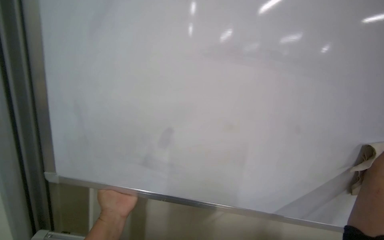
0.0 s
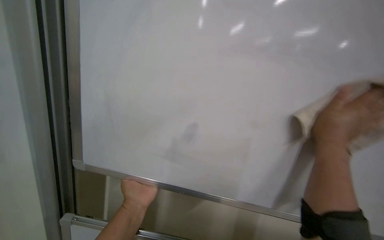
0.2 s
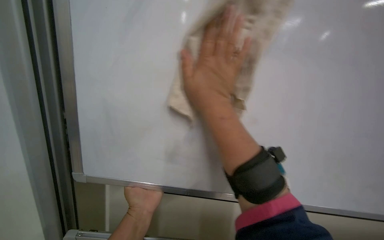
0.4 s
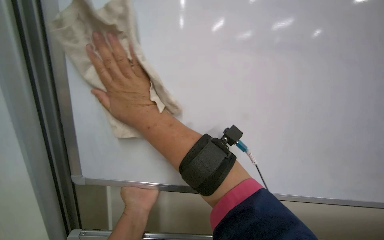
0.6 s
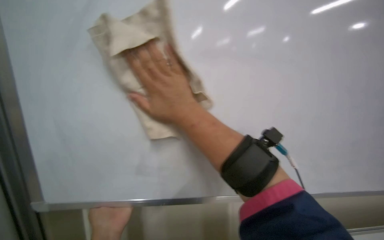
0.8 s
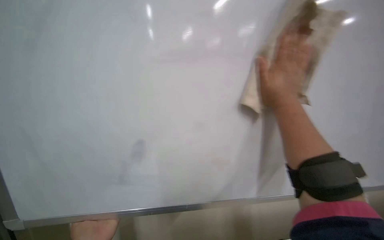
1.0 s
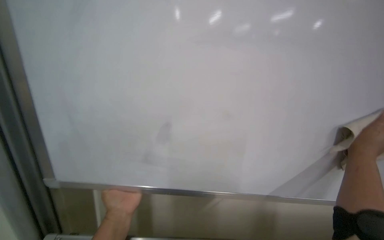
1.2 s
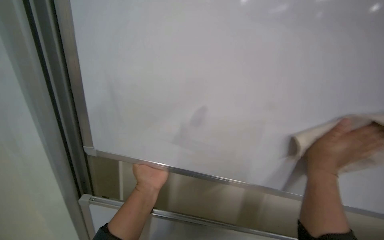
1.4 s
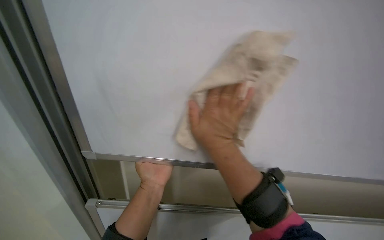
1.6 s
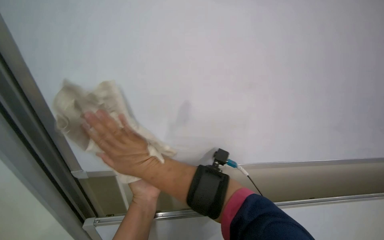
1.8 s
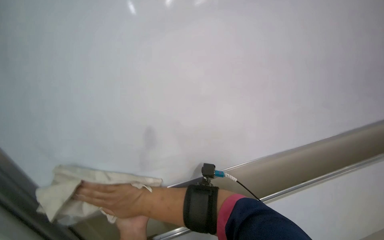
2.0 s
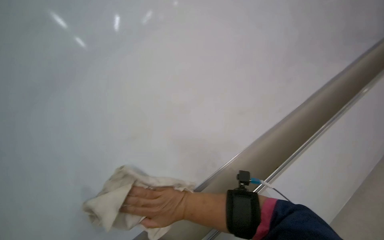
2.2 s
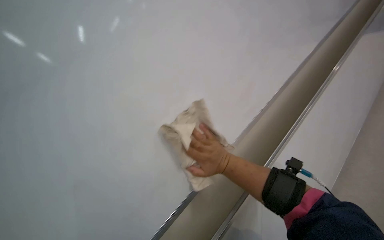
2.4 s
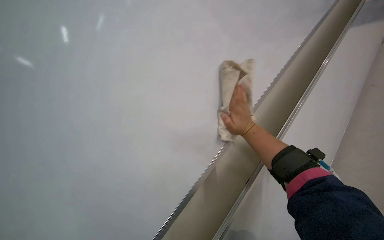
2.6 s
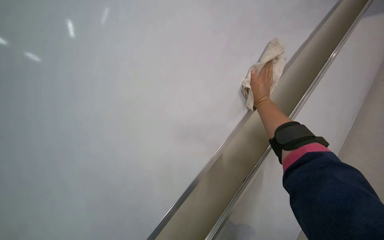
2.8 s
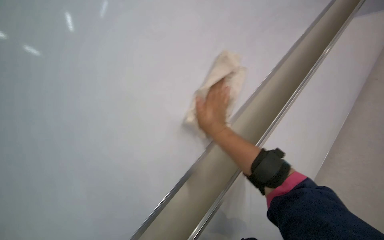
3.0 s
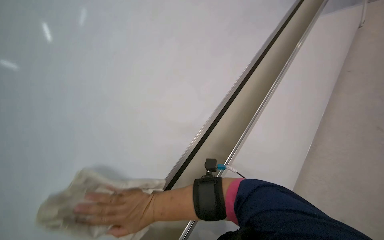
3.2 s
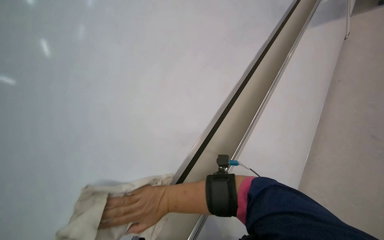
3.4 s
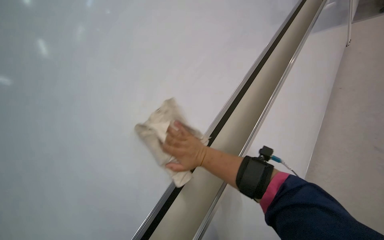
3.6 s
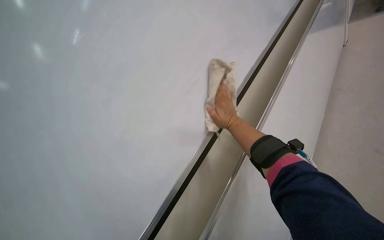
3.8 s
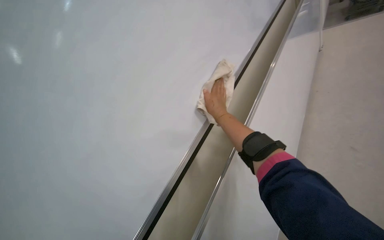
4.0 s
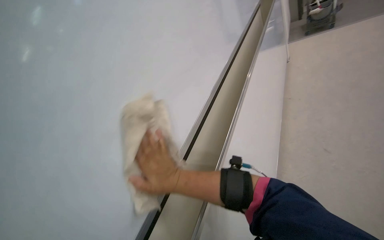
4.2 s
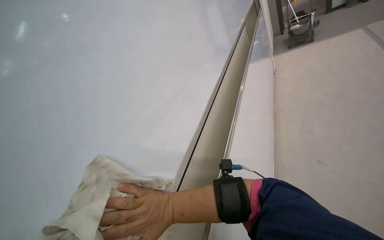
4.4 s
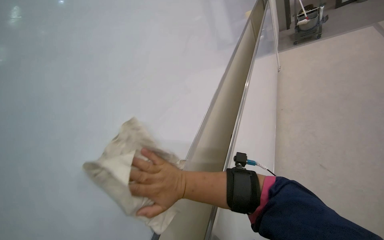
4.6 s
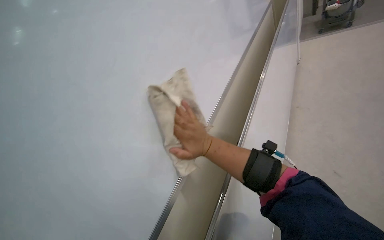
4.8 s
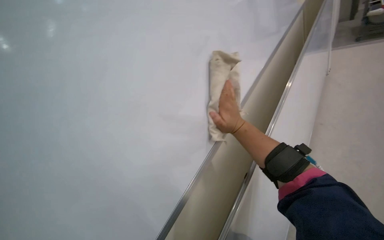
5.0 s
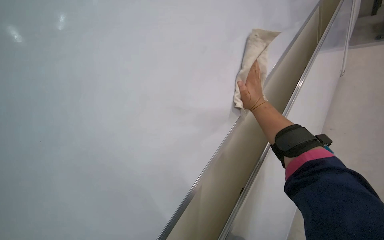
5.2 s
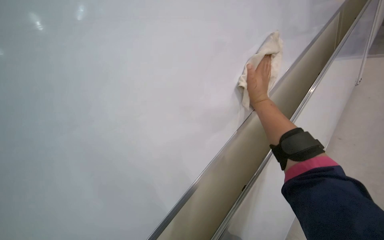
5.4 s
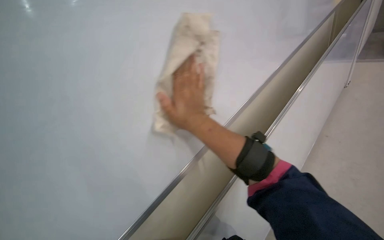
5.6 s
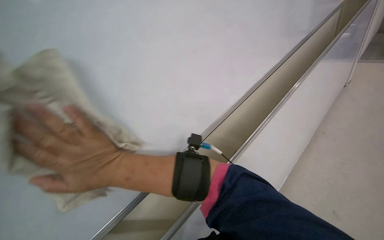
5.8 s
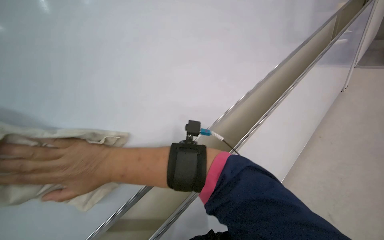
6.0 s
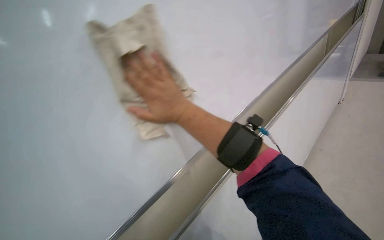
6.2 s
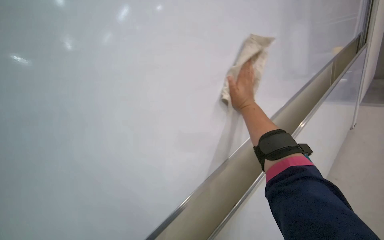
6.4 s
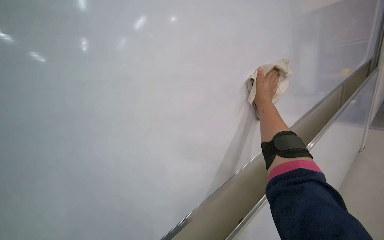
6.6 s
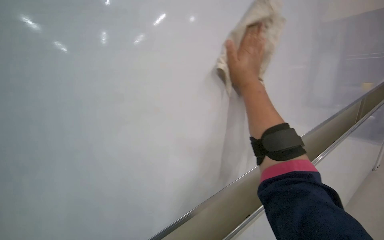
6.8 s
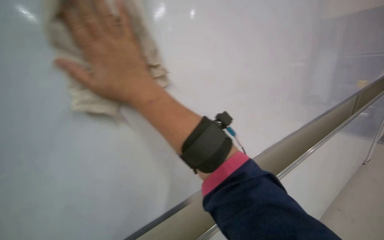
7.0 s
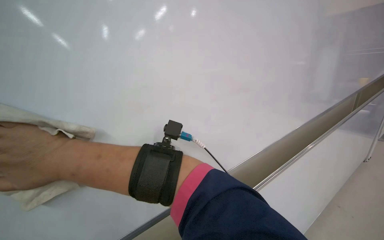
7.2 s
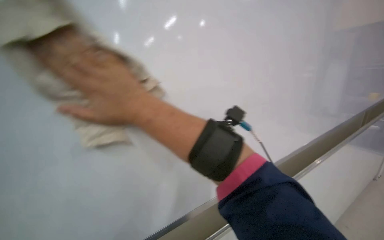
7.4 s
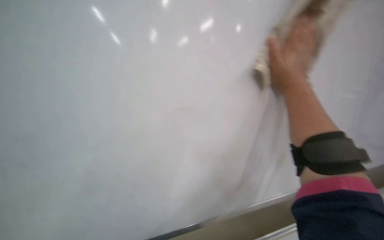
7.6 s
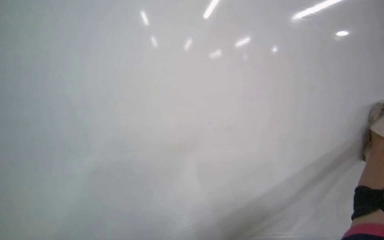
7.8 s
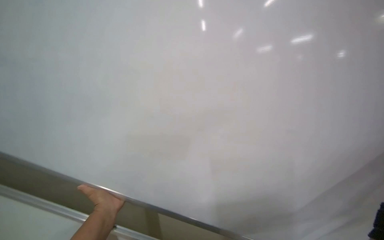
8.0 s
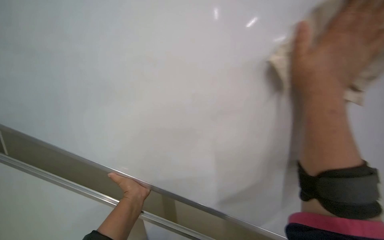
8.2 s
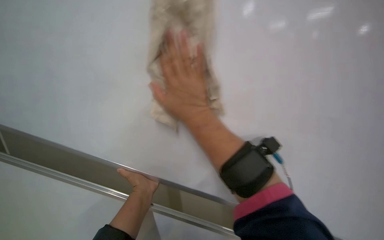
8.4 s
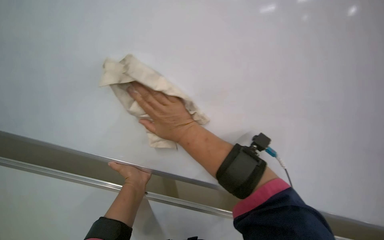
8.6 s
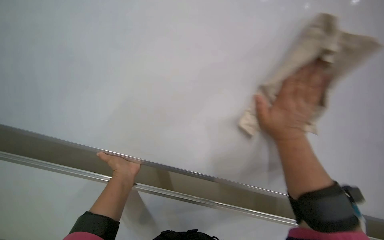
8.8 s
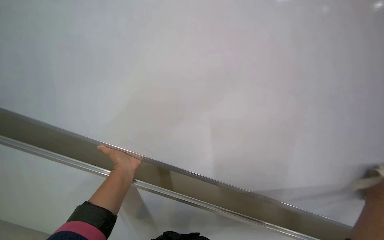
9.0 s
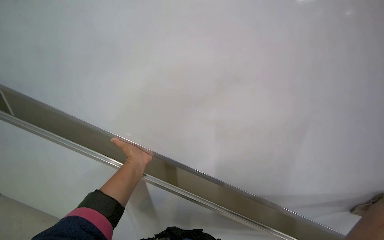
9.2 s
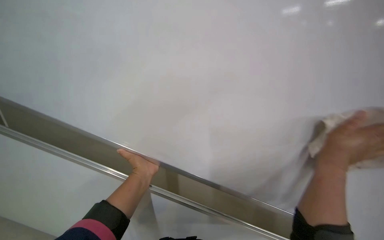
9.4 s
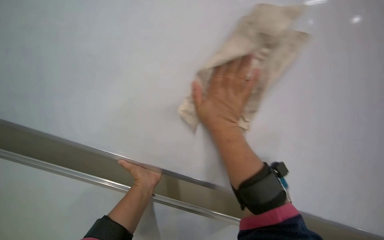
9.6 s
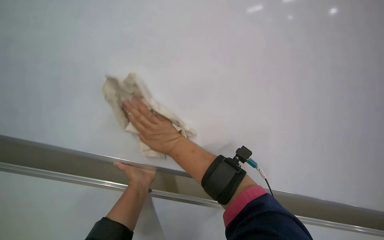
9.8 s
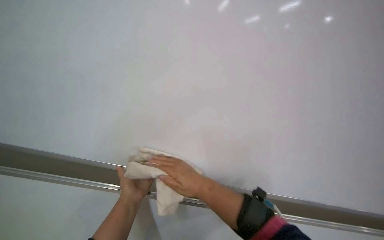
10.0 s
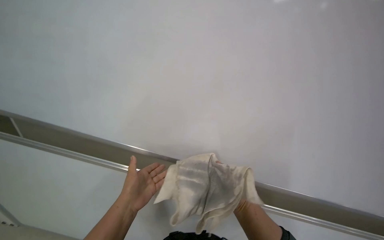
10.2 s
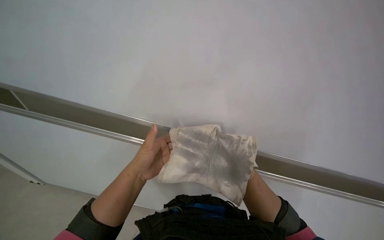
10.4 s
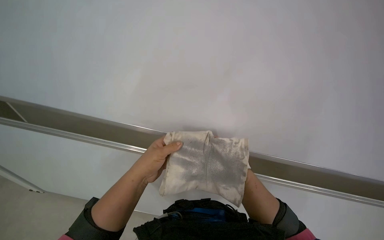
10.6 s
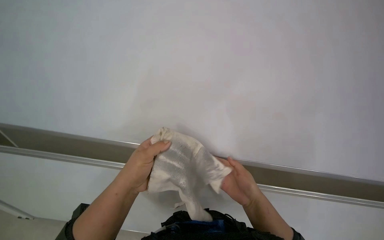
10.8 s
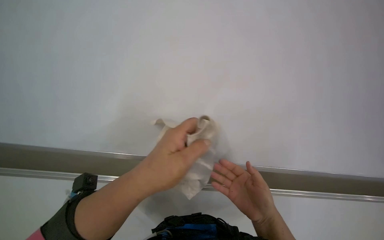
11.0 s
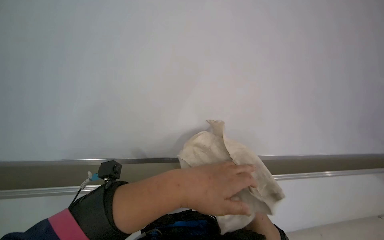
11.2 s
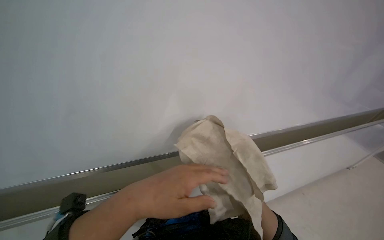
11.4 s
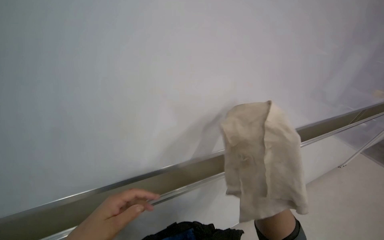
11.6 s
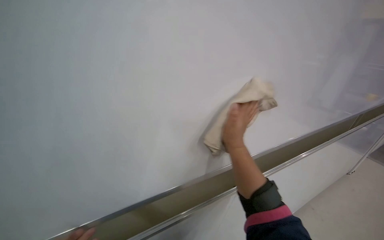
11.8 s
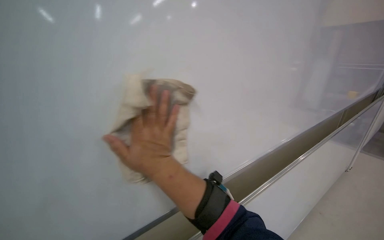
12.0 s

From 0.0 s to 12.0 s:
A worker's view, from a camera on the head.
Job: wiping surfaces.
The whole recording: Cleaning whiteboard. The worker prepares cleaning supplies and wipes the whiteboard with a cloth and cleaner.
From 1.6 s to 3.0 s: The view tips upward by about 20 degrees.
From 4.4 s to 6.0 s: The camera pitches downward, by about 15 degrees. The right hand goes some 10 cm up the picture, and goes to the right and returns, approximately 20 cm each way.
From 6.0 s to 7.6 s: The view tips downward by some 15 degrees.
From 7.6 s to 9.0 s: The wearer looks about 25 degrees further to the left.
From 9.0 s to 10.4 s: The camera is aimed roughly 20 degrees further to the right. The left hand goes some 20 cm nearer to the camera.
From 10.4 s to 12.0 s: The wearer looks about 20 degrees further upward.

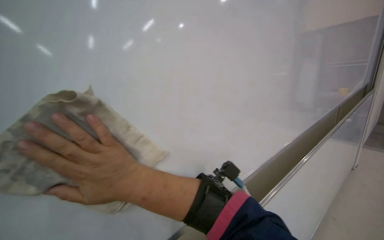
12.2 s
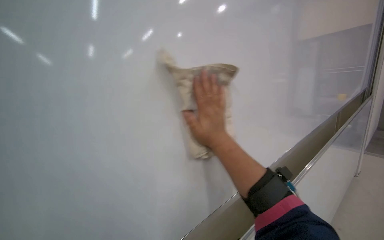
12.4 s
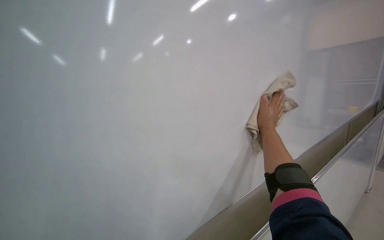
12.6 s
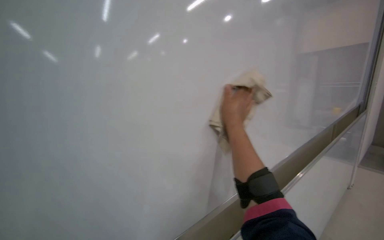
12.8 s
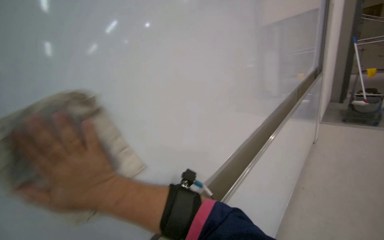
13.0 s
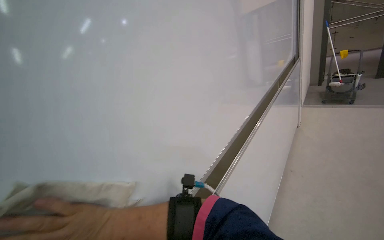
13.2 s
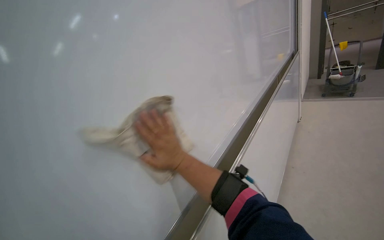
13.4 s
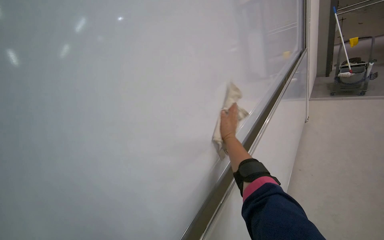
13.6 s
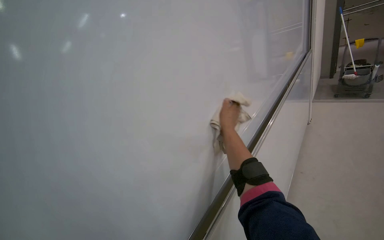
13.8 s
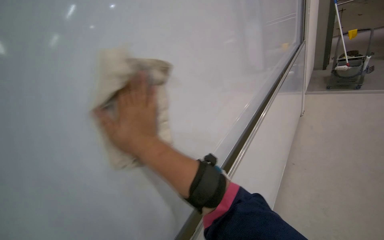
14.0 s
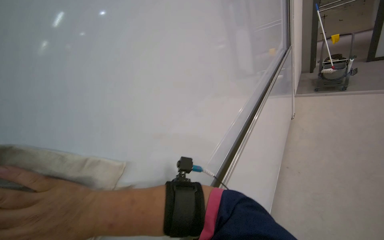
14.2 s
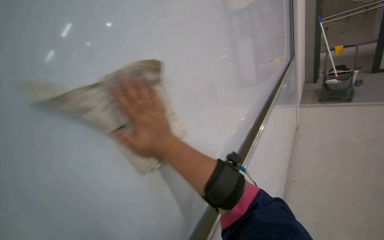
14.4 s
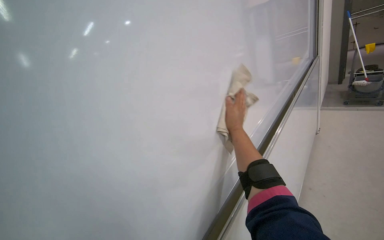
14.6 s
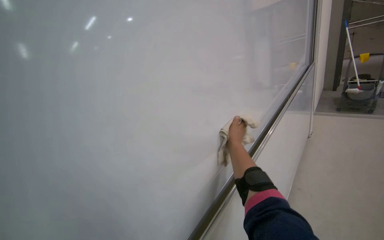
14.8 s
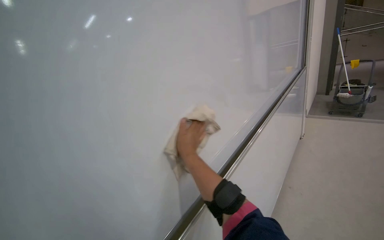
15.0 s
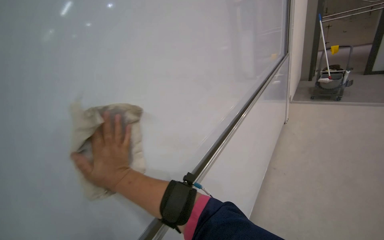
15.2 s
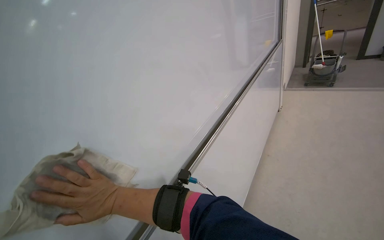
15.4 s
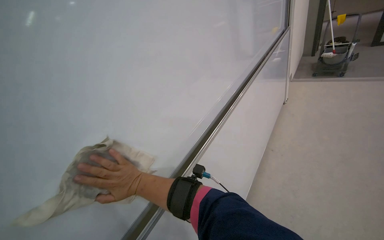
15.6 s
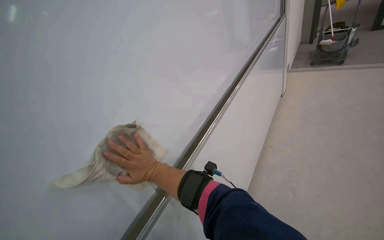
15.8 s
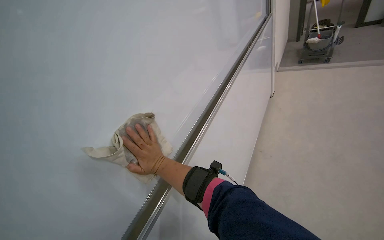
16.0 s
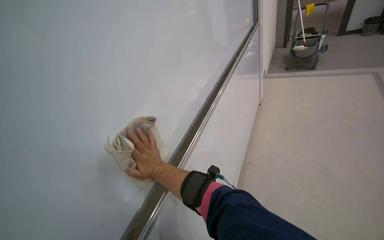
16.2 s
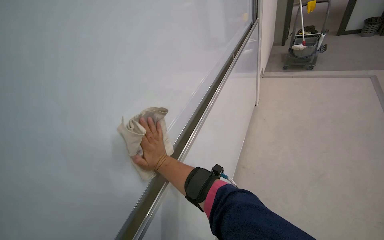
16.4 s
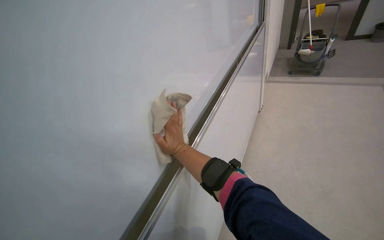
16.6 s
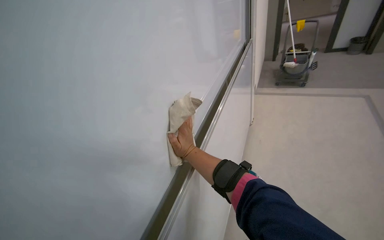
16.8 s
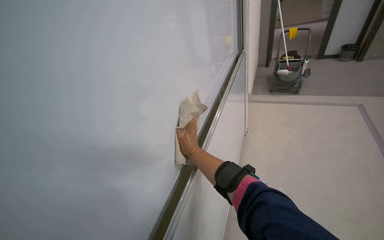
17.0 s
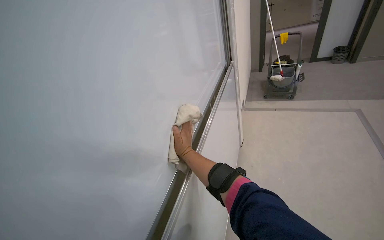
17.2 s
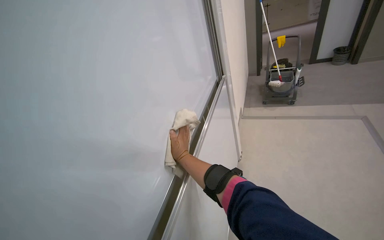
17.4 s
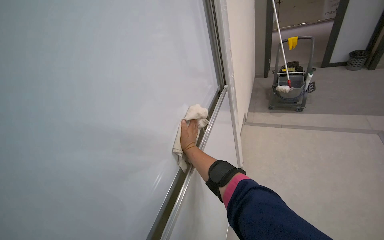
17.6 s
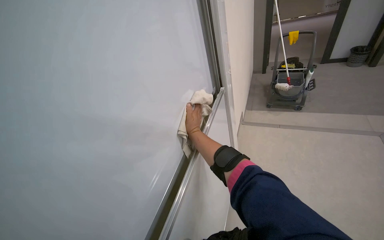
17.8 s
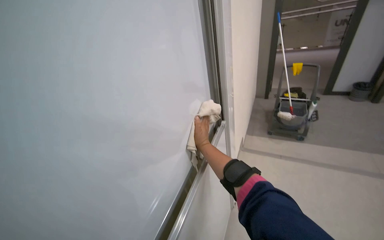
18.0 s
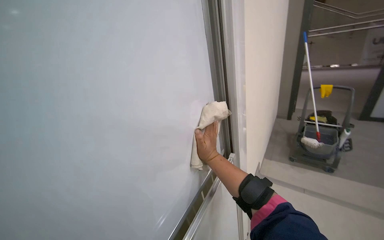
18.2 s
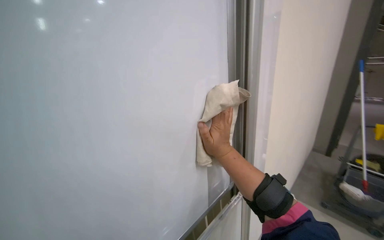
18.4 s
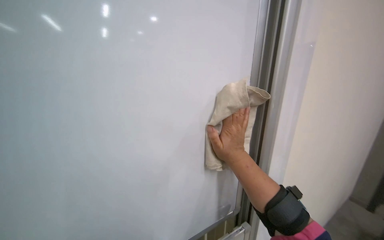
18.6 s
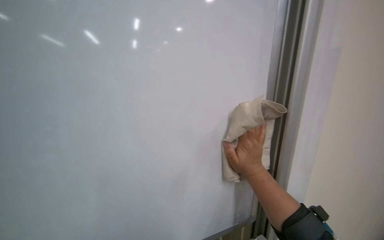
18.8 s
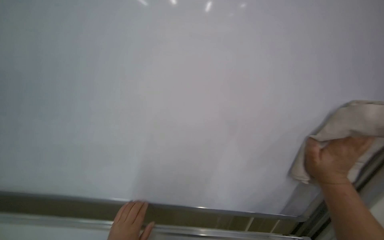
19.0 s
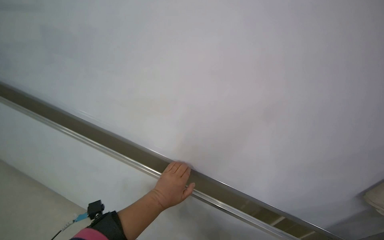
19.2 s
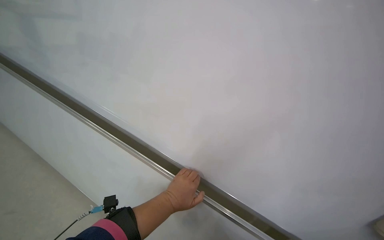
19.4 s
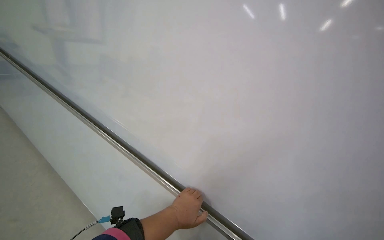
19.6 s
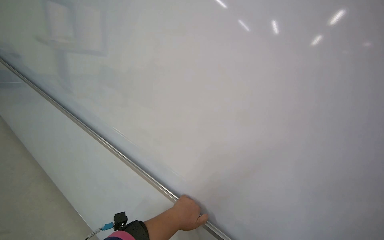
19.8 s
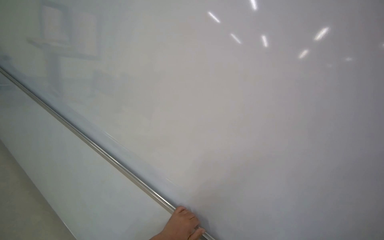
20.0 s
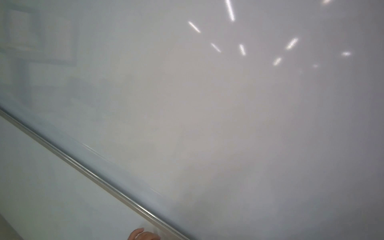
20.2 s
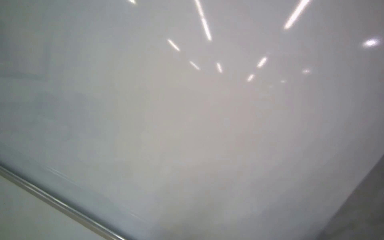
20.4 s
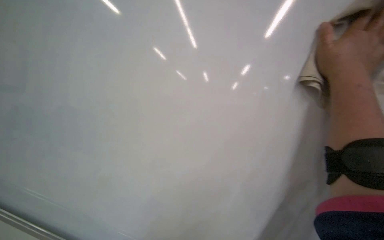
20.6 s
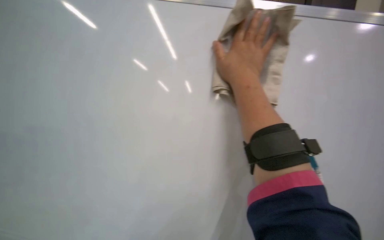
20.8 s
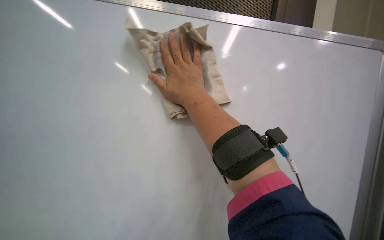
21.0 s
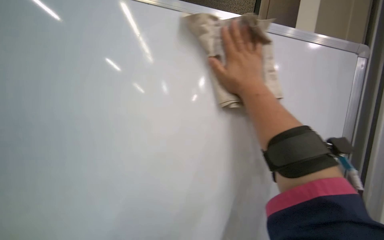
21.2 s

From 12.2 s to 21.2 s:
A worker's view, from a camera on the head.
Job: wiping surfaces.
The whole recording: Cleaning whiteboard. The worker prepares cleaning supplies and wipes the whiteboard with a cloth and cleaner.
From 12.2 s to 13.8 s: The camera sweeps to the right, by about 15 degrees. The right hand swings left and right, approximately 40 cm each way, with 2 reversals.
From 13.8 s to 15.2 s: The right hand swings left and right, roughly 35 cm each way, with 2 reversals.
From 15.2 s to 16.6 s: The right hand shifts some 25 cm farther from the camera and to the right.
From 16.6 s to 18.2 s: The camera pitches upward, by about 20 degrees. The right hand shifts approximately 10 cm to the right.
From 18.2 s to 19.8 s: The wearer looks about 75 degrees further to the left. The view tilts some 15 degrees upward.
From 19.8 s to 21.2 s: The wearer looks roughly 30 degrees further to the right.
